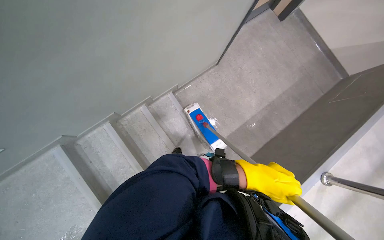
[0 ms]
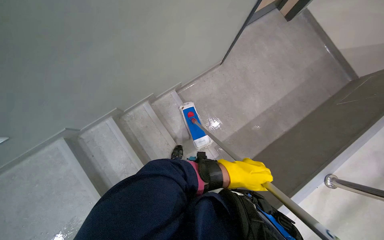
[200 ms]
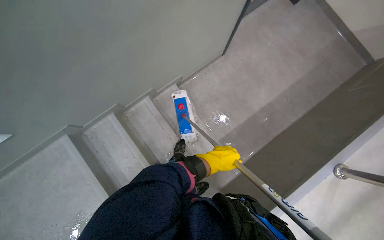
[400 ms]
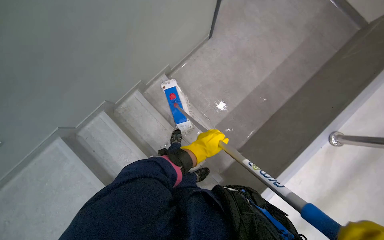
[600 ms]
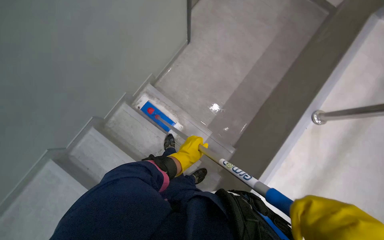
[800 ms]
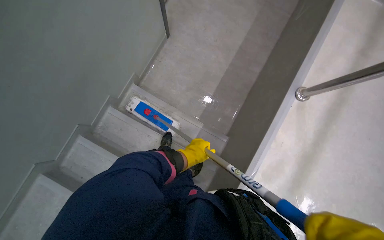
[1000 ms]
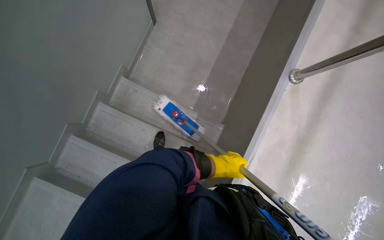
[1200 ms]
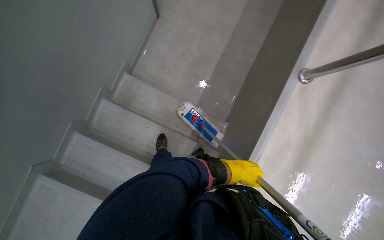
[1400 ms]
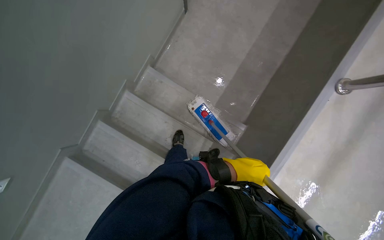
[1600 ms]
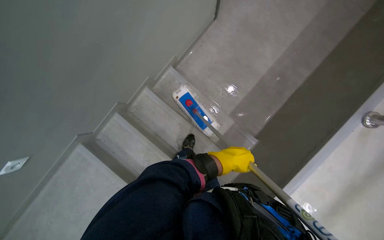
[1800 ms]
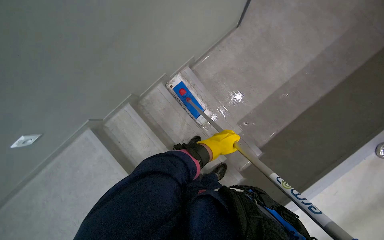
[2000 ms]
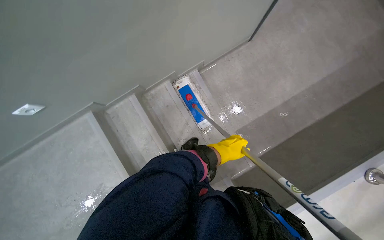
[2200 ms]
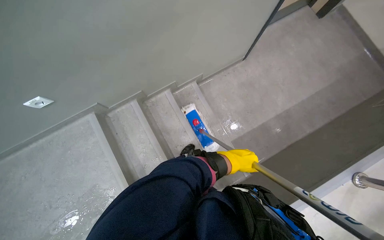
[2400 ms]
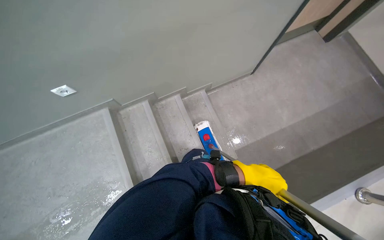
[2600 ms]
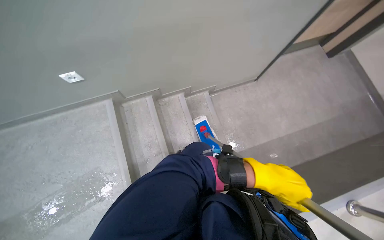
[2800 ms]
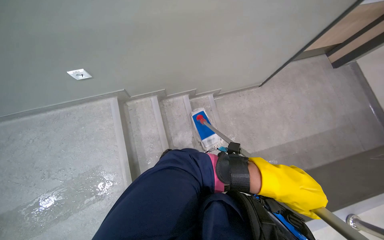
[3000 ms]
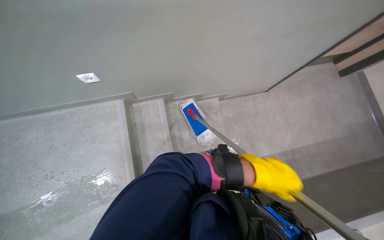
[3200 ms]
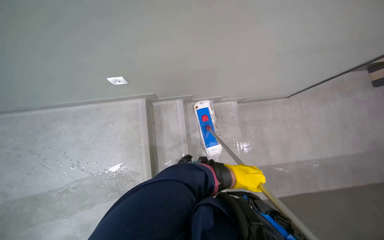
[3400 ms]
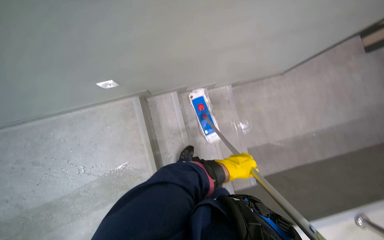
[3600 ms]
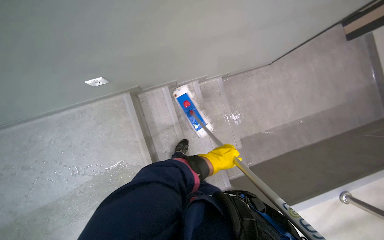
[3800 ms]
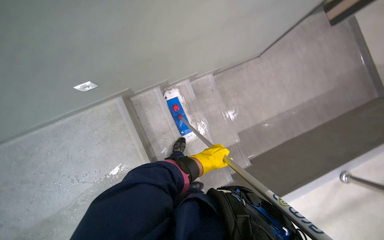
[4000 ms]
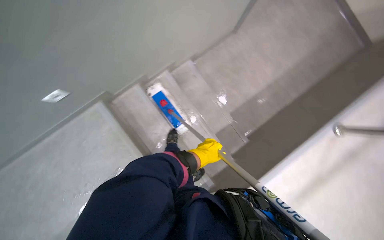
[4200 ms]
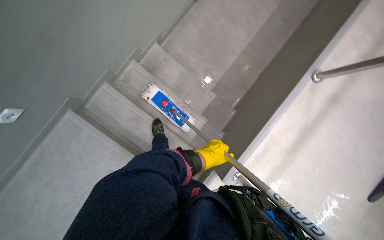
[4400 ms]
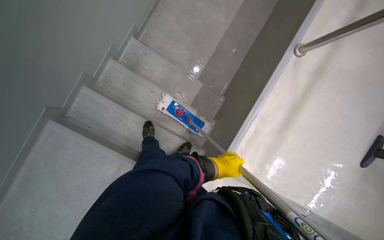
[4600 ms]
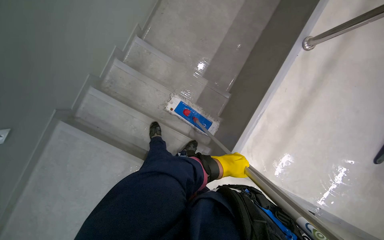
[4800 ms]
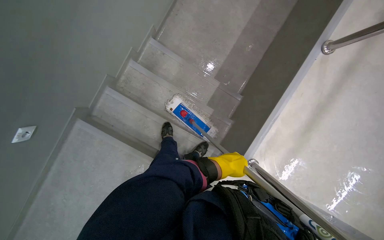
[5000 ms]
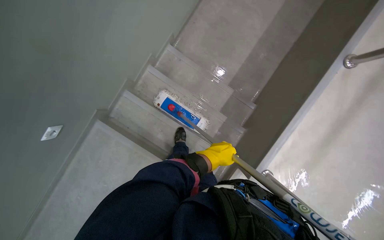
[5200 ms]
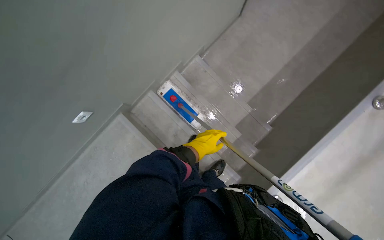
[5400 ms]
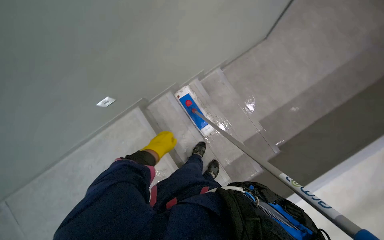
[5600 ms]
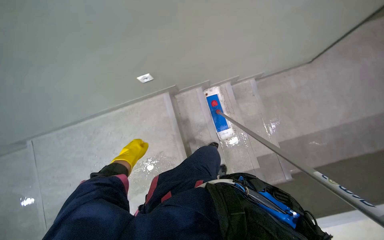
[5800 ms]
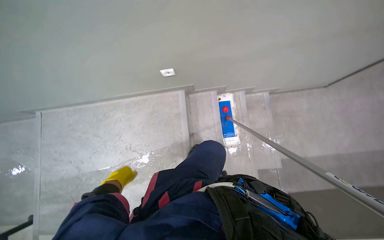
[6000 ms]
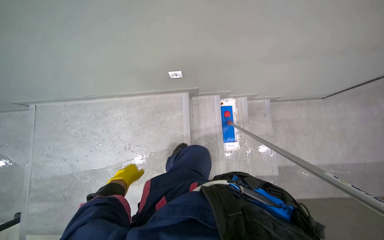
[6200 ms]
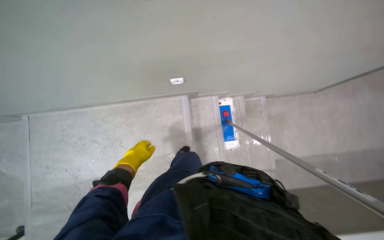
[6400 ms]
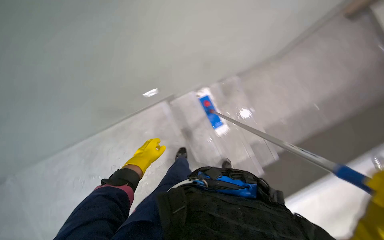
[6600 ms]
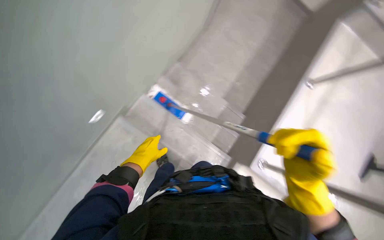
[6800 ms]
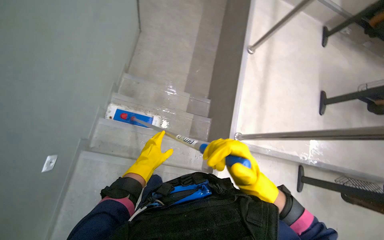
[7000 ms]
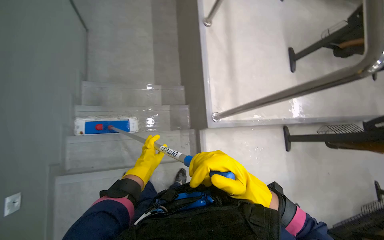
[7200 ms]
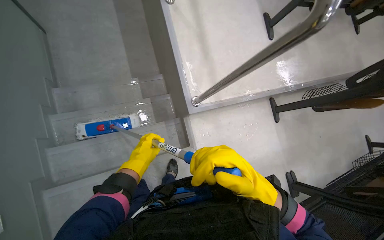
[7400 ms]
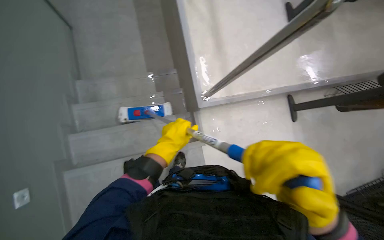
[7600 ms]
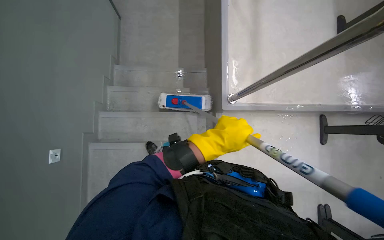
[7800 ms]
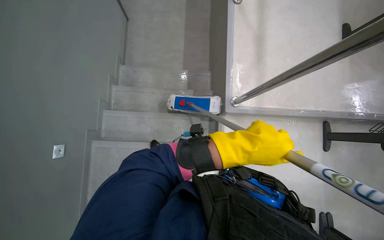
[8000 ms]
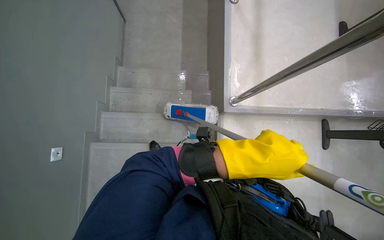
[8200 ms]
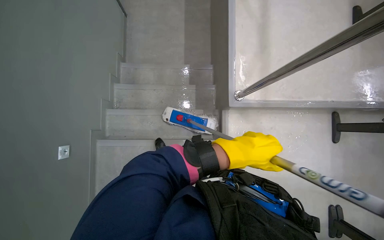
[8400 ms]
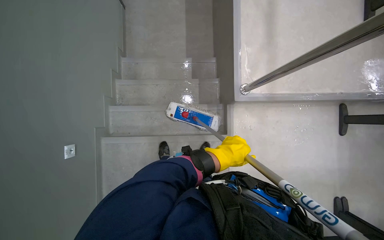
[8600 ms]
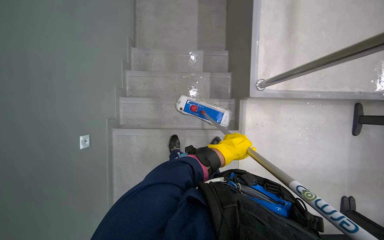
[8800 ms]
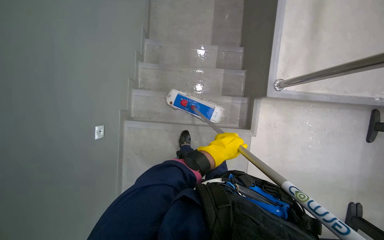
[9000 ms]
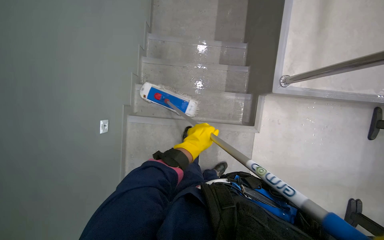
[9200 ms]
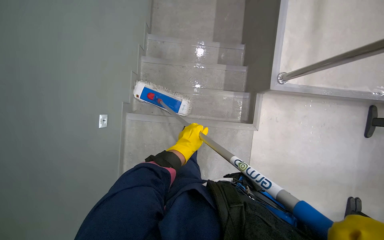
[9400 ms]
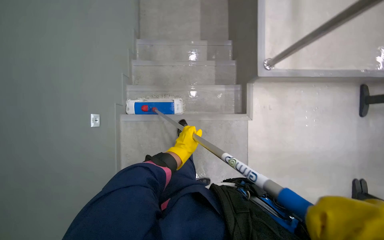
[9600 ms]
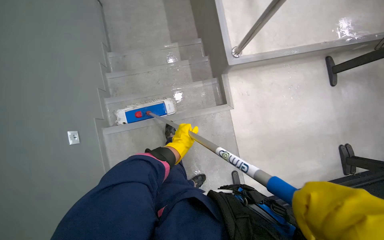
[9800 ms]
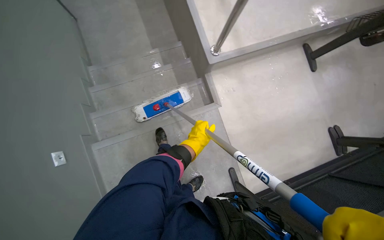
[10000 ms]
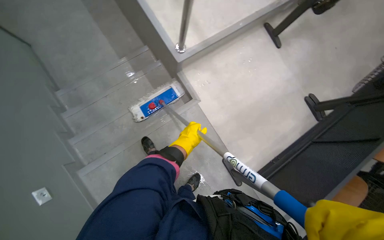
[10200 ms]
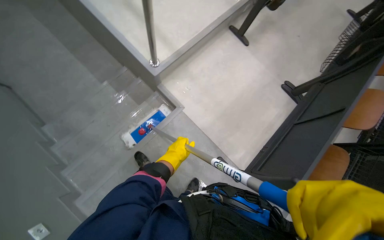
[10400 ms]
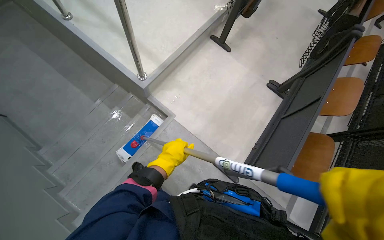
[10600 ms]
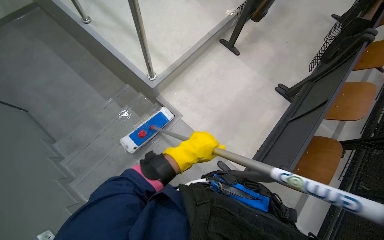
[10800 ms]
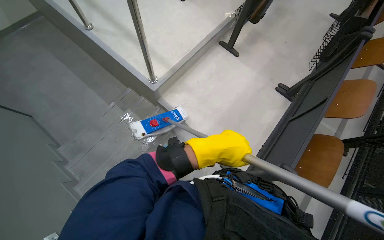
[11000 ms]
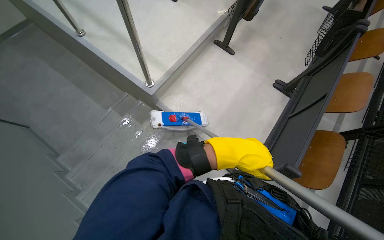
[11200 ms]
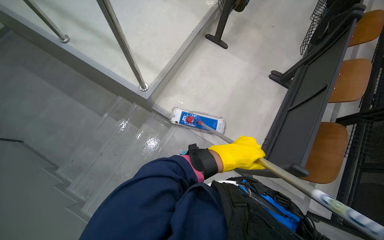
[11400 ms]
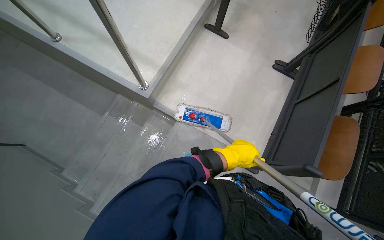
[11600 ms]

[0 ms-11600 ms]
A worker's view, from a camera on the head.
Job: mopping floor.
The whole recording: Mopping stairs. The worker mops the stairs.
0 ms to 1400 ms: Everything in view rotates roughly 30 degrees counterclockwise. The left hand travels farther from the camera by some 20 cm.
1400 ms to 2800 ms: The scene rotates clockwise by some 45 degrees.
2800 ms to 4400 ms: The view tilts roughly 20 degrees downward. The scene turns approximately 35 degrees counterclockwise in the picture.
4400 ms to 5800 ms: The head rotates roughly 40 degrees to the left.
5800 ms to 7200 ms: The head turns to the right by approximately 80 degrees. The camera pitches downward, by some 15 degrees.
7200 ms to 8800 ms: The view swings approximately 15 degrees to the left. The wearer looks about 15 degrees further downward. The left hand moves to the right and nearer to the camera, about 25 cm.
8800 ms to 10200 ms: The scene turns roughly 35 degrees counterclockwise in the picture.
10200 ms to 11600 ms: The scene rotates counterclockwise by approximately 30 degrees. The left hand is displaced to the right by some 25 cm.

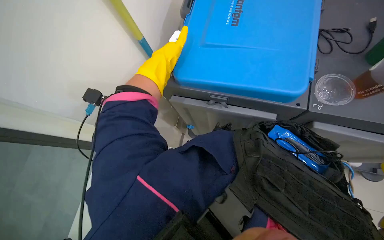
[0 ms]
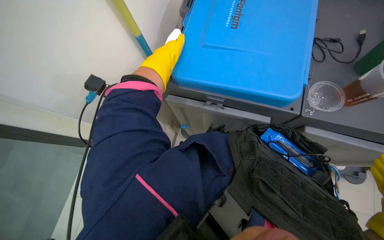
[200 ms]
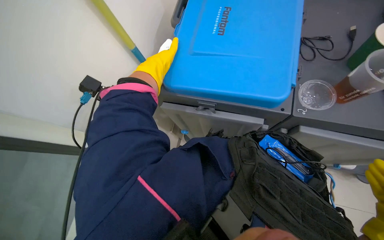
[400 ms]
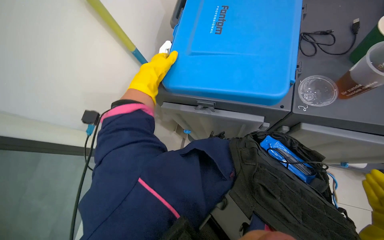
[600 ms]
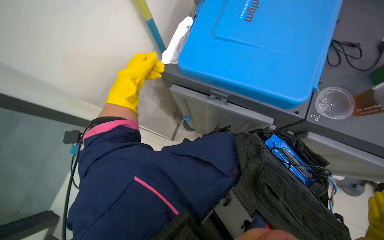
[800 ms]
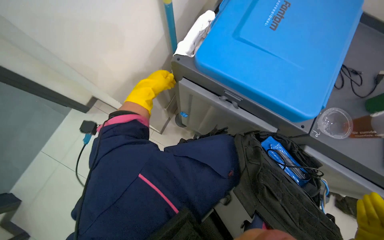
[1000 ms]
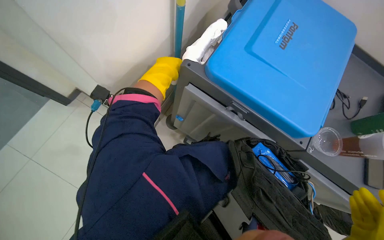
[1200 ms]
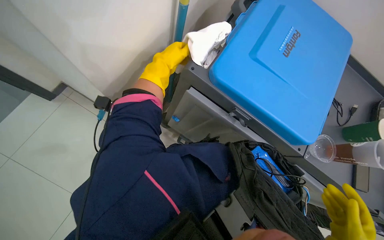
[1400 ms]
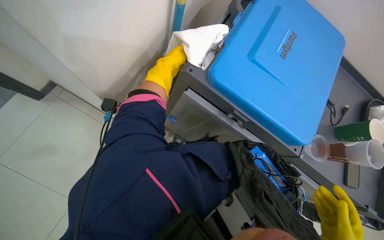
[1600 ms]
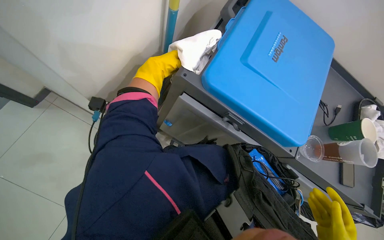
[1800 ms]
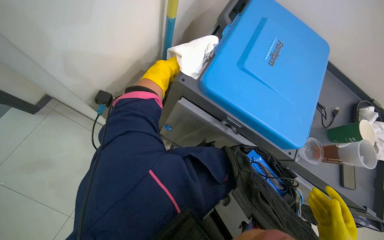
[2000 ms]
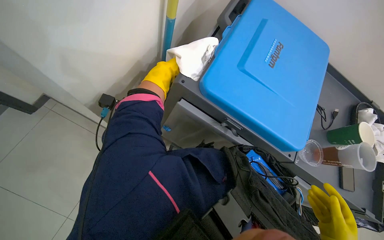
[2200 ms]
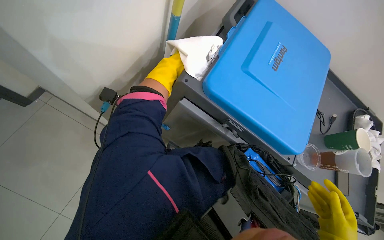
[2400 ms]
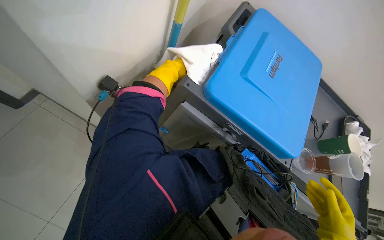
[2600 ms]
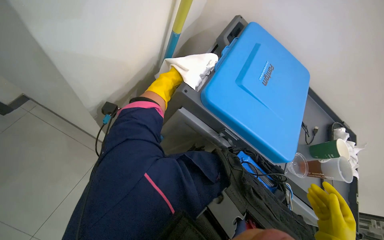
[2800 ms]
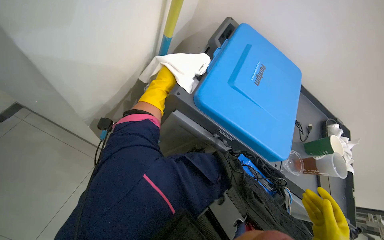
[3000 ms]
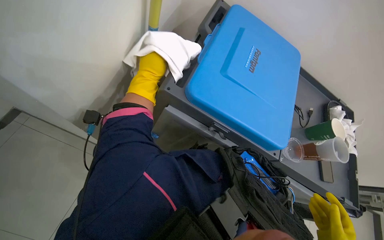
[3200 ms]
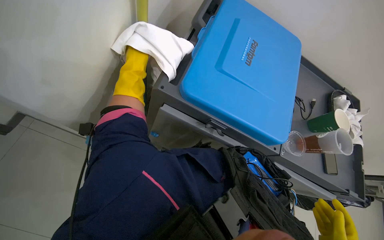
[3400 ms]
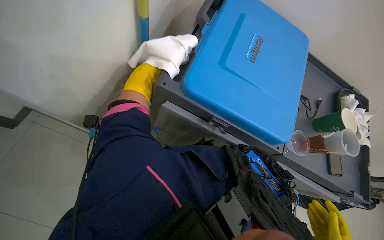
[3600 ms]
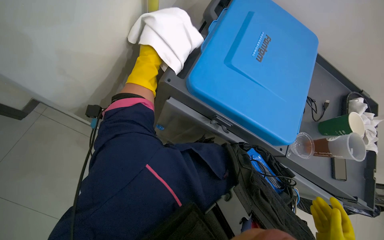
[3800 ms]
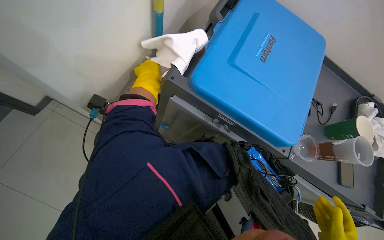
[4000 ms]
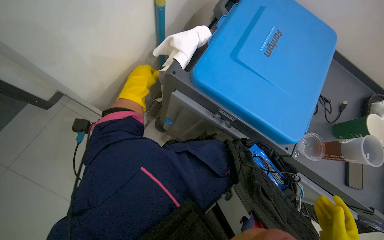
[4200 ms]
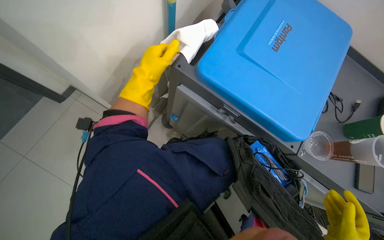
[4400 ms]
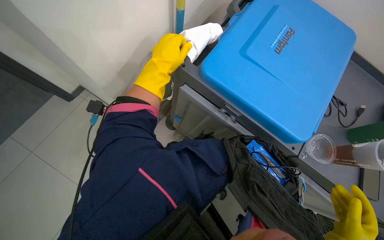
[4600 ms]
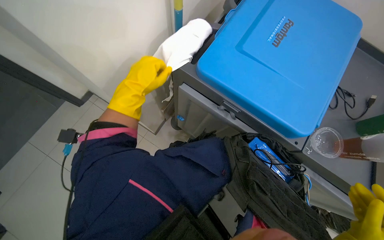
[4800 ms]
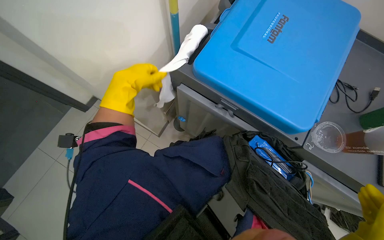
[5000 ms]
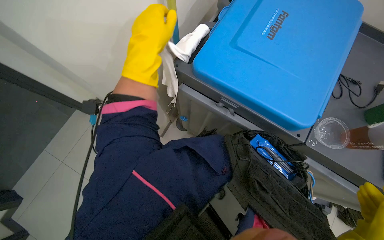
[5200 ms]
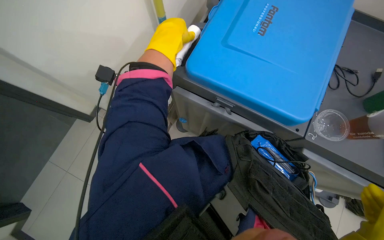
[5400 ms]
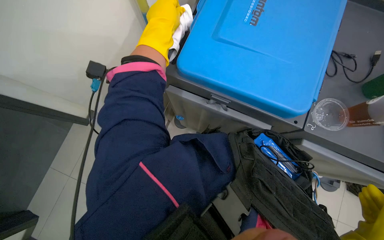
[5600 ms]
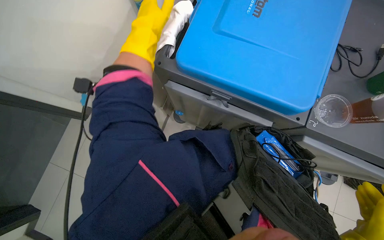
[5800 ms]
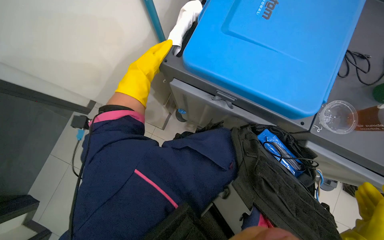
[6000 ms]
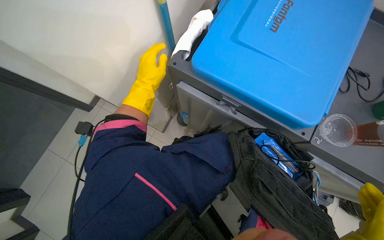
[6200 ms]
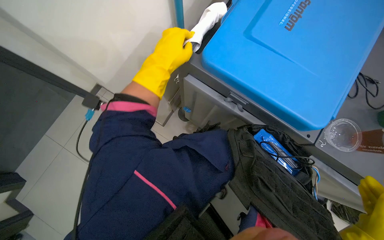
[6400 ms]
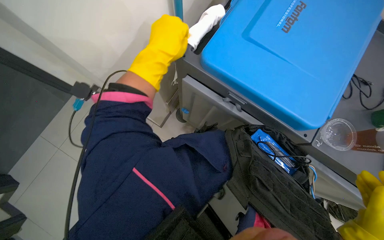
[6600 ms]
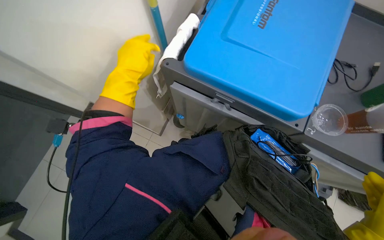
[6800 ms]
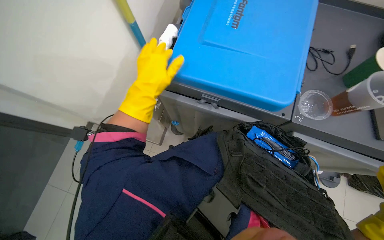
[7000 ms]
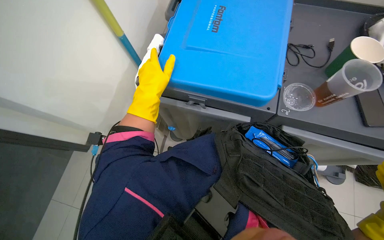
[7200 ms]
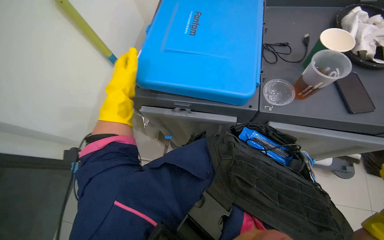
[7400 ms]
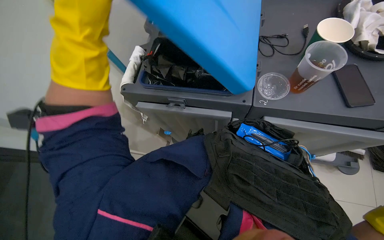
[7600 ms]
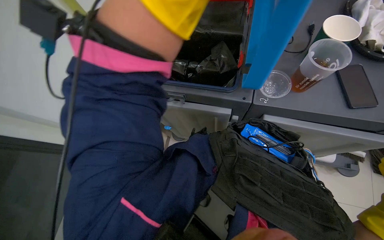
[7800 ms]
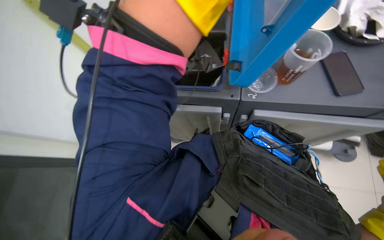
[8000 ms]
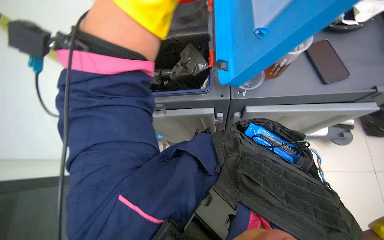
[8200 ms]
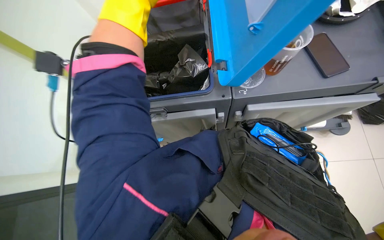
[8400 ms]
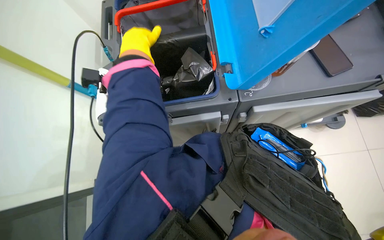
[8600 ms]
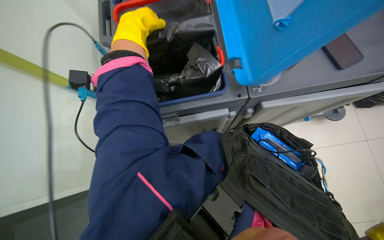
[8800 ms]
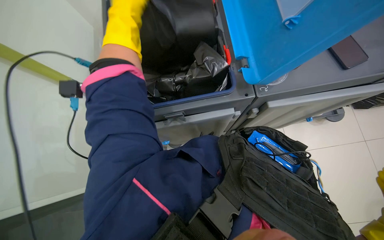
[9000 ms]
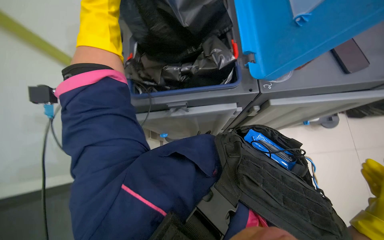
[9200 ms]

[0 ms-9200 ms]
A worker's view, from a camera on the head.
Job: managing trash.
The whole recording: Replacing trash bags in bins. The worker pulls out new trash bags from the cart and places them into various bins.
0 ms to 1600 ms: The scene turns some 25 degrees clockwise in the picture. The left hand moves farther from the camera, approximately 10 cm.
3000 ms to 4600 ms: The camera sweeps to the left, by some 15 degrees. The left hand heads nearer to the camera, covering approximately 10 cm.
4600 ms to 6200 ms: The left hand moves about 10 cm nearer to the camera and comes back.
6200 ms to 7600 ms: The left hand heads nearer to the camera, covering approximately 20 cm.
7600 ms to 9200 ms: The left hand is displaced up the picture by approximately 15 cm, and travels farther from the camera and back again, about 20 cm each way.
